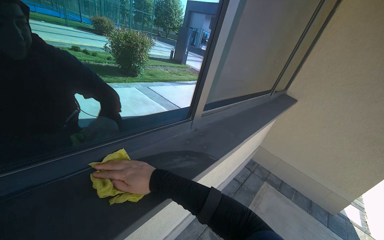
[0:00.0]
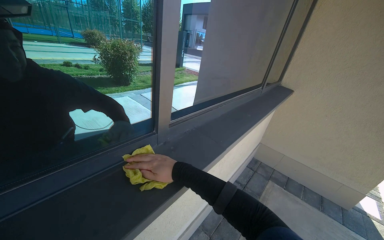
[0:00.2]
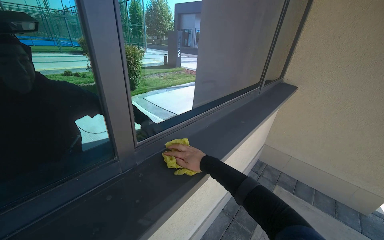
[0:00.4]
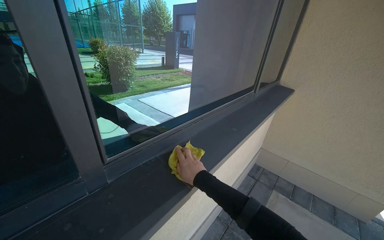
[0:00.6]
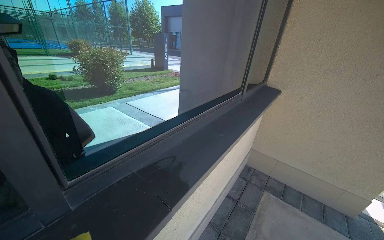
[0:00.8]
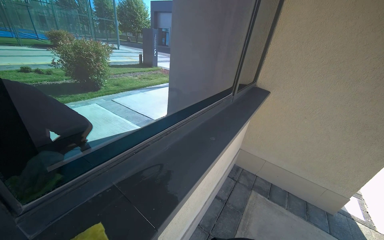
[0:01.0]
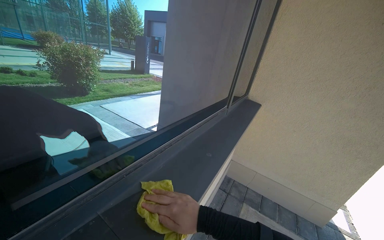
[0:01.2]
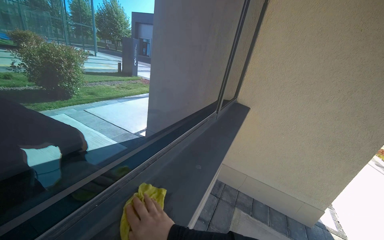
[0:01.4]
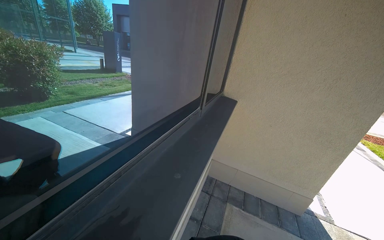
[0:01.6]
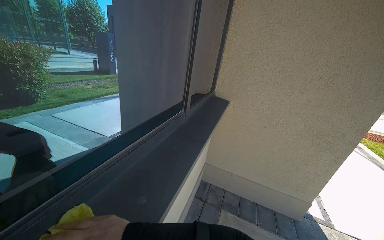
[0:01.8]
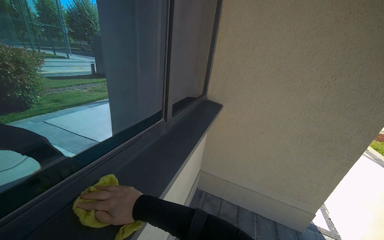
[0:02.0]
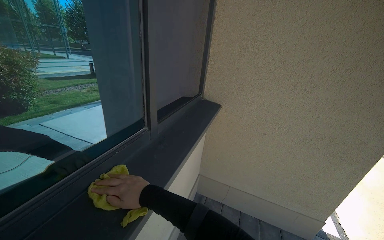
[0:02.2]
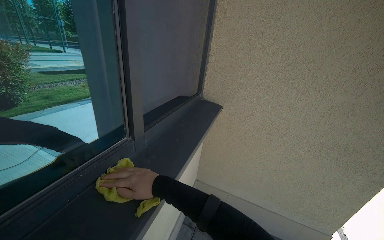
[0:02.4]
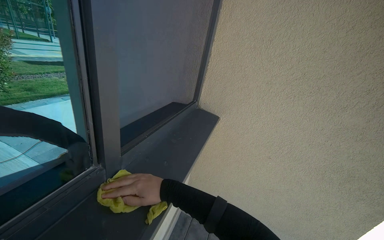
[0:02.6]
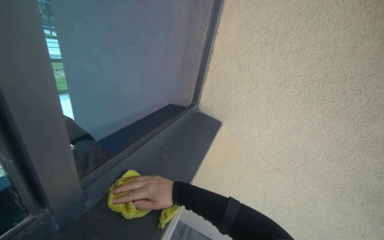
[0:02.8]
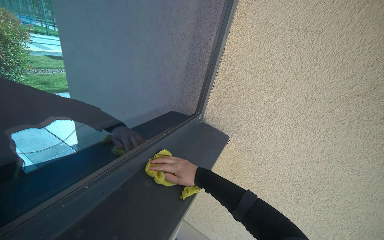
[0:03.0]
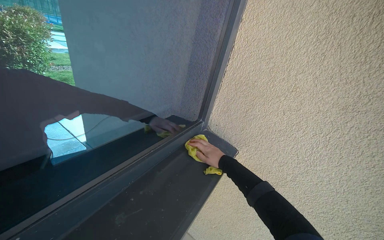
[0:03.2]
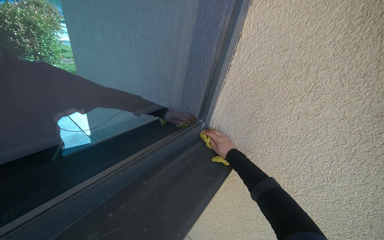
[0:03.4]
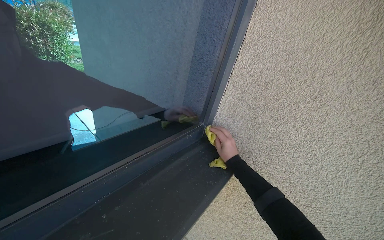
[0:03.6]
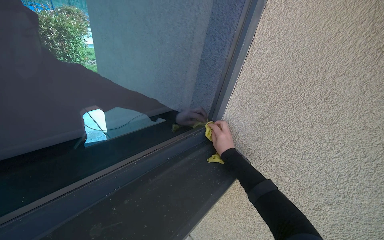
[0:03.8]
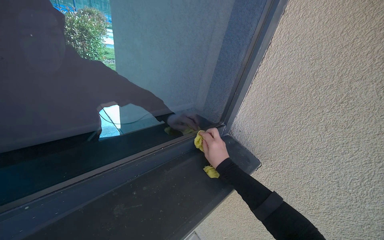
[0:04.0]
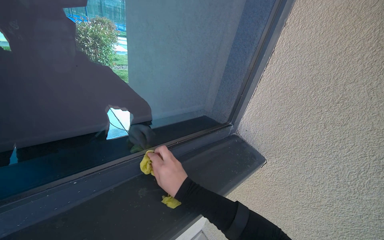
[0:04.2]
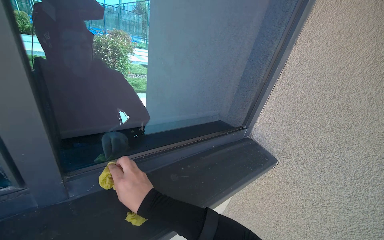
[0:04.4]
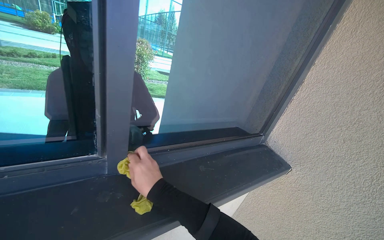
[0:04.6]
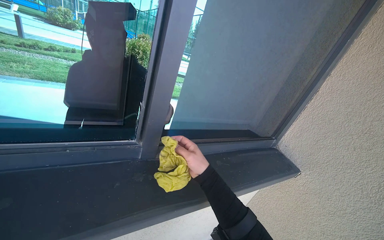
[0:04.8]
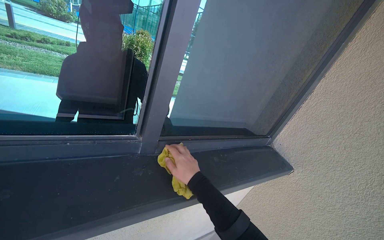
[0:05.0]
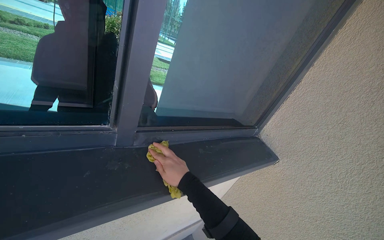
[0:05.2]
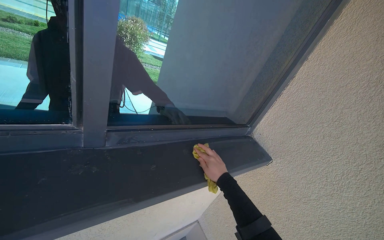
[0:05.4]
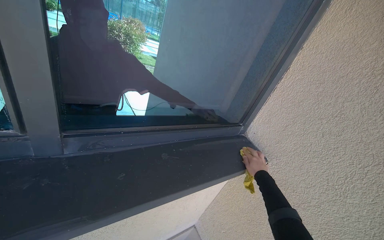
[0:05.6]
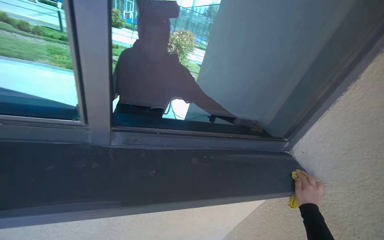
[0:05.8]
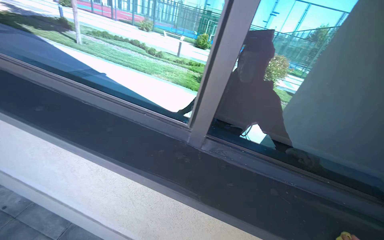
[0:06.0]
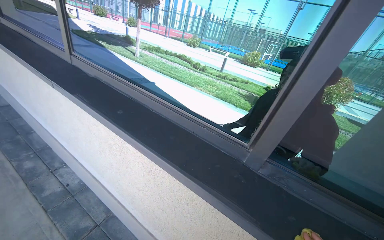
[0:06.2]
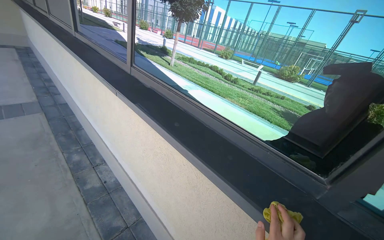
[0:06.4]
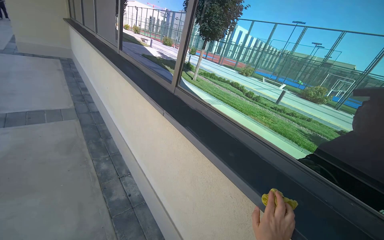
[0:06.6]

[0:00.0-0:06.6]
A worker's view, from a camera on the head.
Job: wiping surfaces.
The whole recording: Wiping window frame. The worker wipes the inside of the opened window frames with a yellow cloth.
0:00.0 to 0:01.6: The head travels about 80 cm. The head rotates roughly 20 degrees to the right.
0:01.6 to 0:03.2: The head travels some 1 m.
0:03.2 to 0:05.0: The head rotates roughly 30 degrees to the left. The right hand is displaced to the left and nearer to the camera by about 60 cm.
0:05.0 to 0:06.6: The head rotates roughly 75 degrees to the left. The camera pitches upward, by roughly 20 degrees.

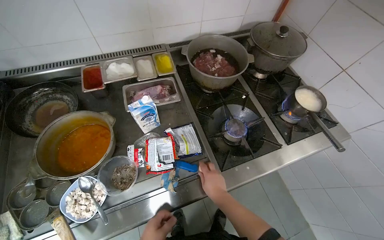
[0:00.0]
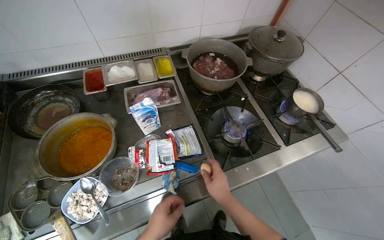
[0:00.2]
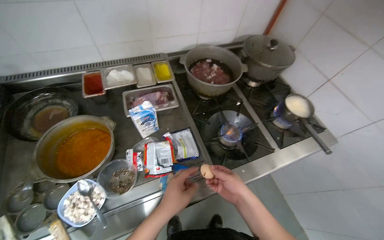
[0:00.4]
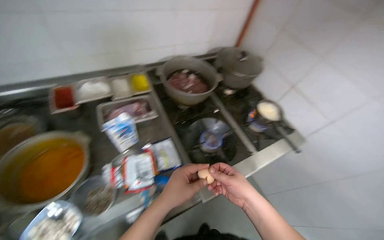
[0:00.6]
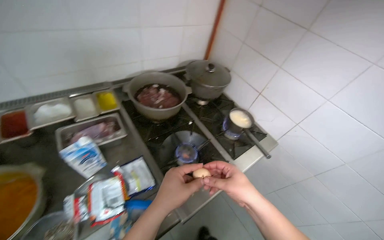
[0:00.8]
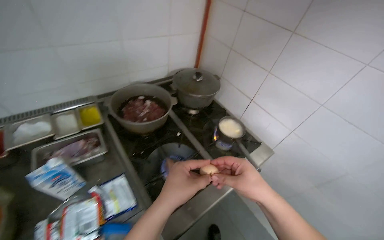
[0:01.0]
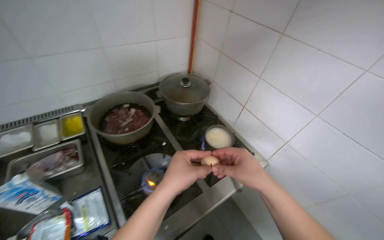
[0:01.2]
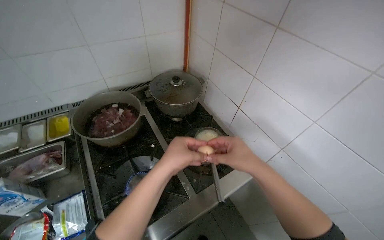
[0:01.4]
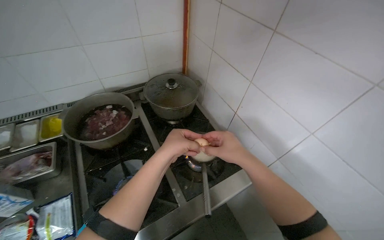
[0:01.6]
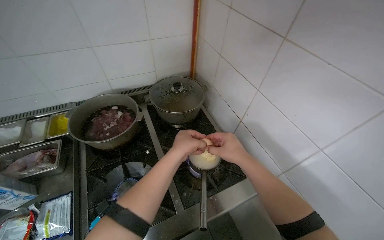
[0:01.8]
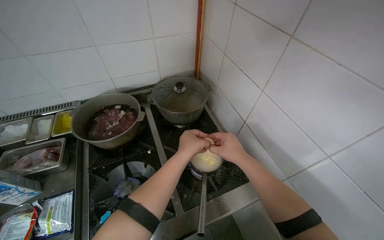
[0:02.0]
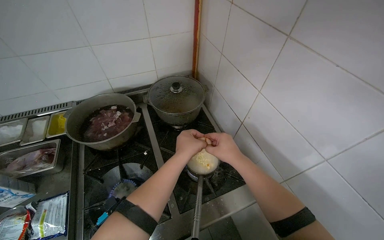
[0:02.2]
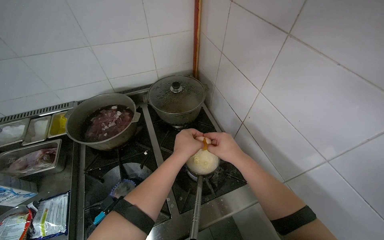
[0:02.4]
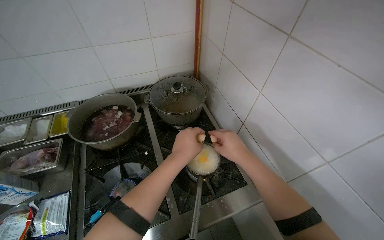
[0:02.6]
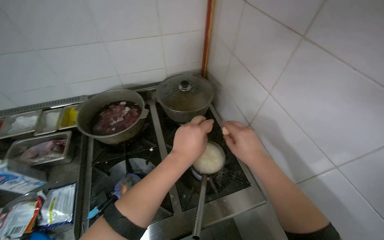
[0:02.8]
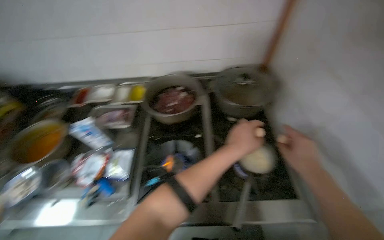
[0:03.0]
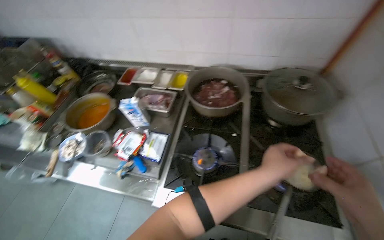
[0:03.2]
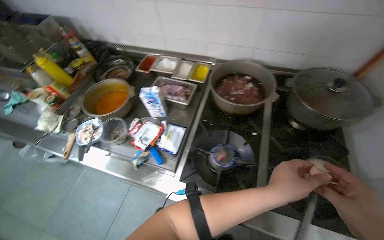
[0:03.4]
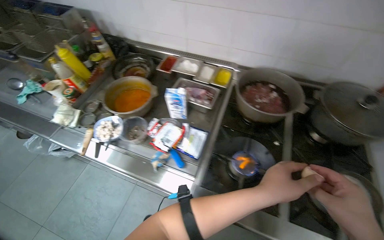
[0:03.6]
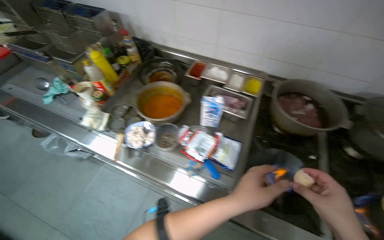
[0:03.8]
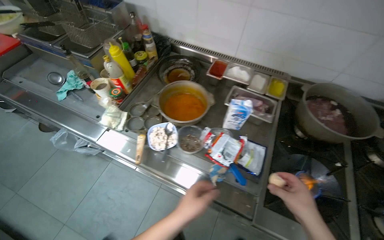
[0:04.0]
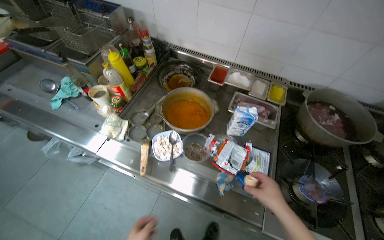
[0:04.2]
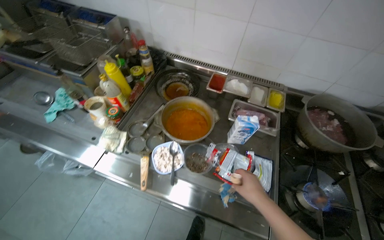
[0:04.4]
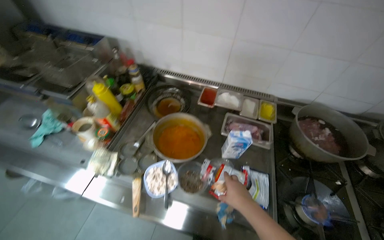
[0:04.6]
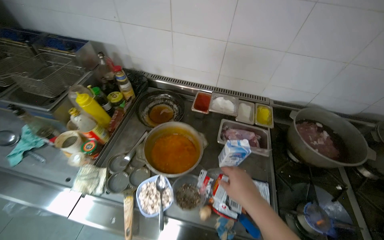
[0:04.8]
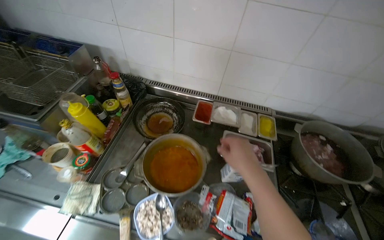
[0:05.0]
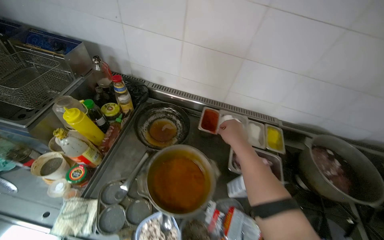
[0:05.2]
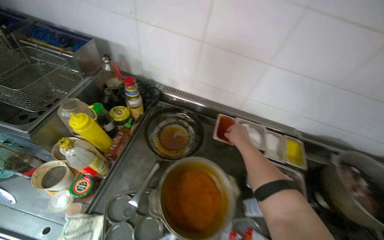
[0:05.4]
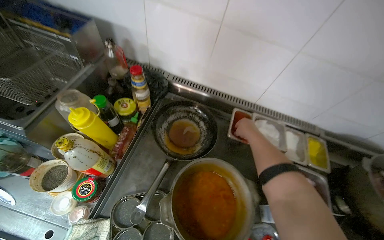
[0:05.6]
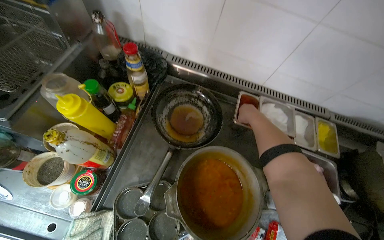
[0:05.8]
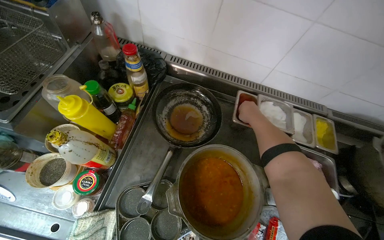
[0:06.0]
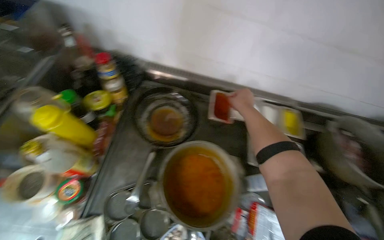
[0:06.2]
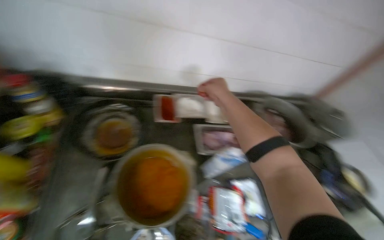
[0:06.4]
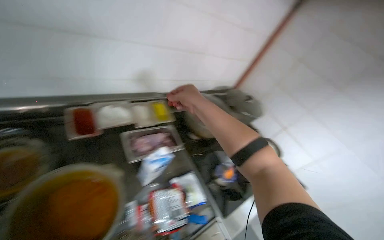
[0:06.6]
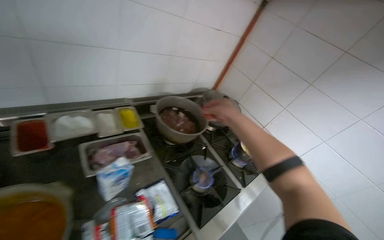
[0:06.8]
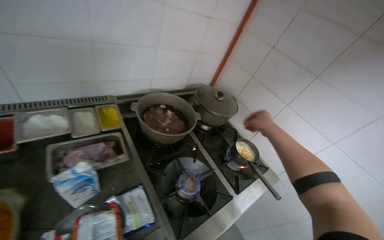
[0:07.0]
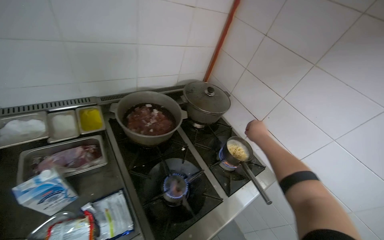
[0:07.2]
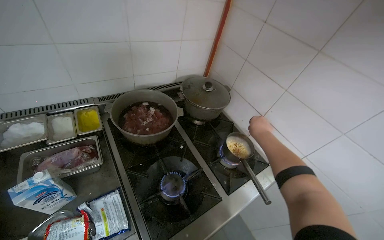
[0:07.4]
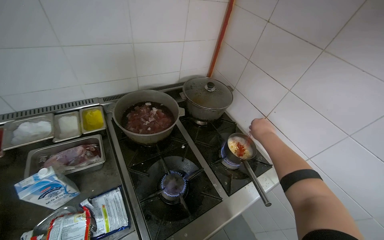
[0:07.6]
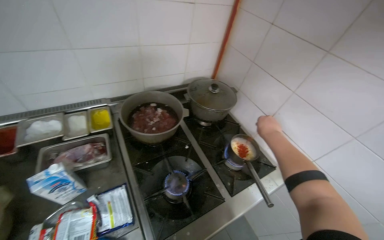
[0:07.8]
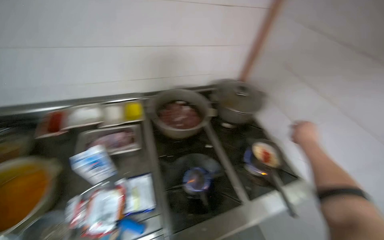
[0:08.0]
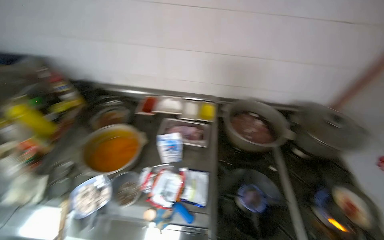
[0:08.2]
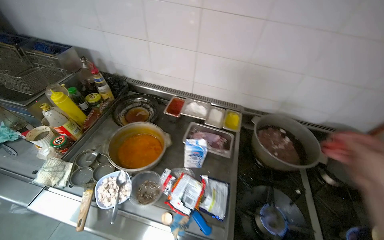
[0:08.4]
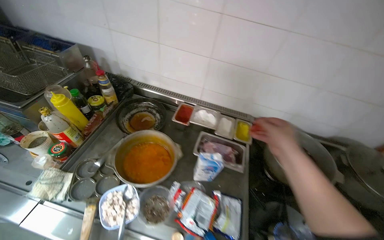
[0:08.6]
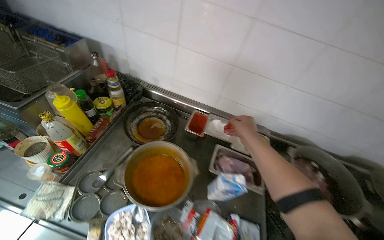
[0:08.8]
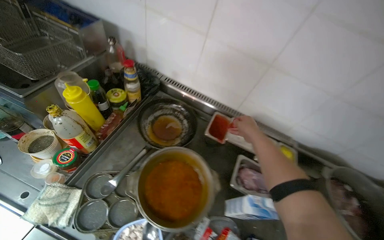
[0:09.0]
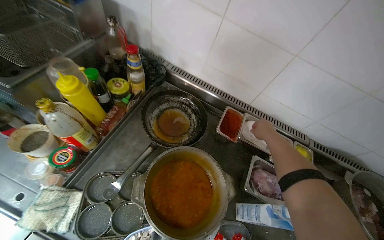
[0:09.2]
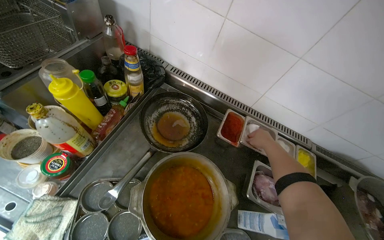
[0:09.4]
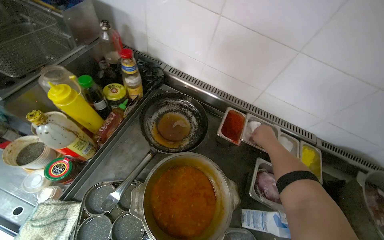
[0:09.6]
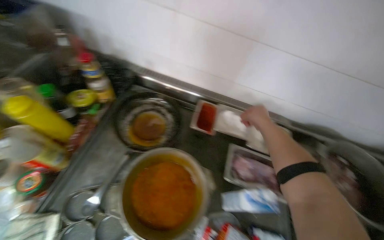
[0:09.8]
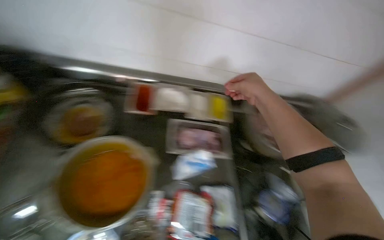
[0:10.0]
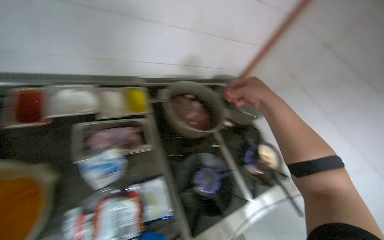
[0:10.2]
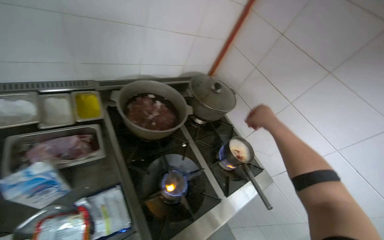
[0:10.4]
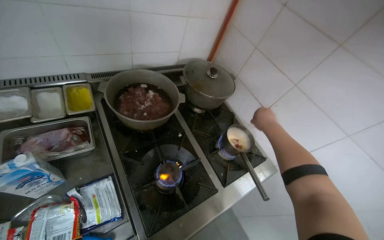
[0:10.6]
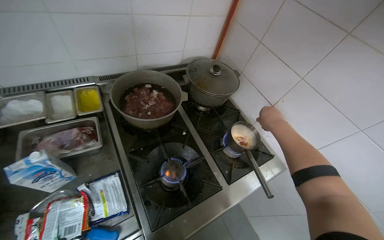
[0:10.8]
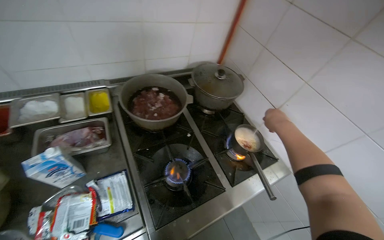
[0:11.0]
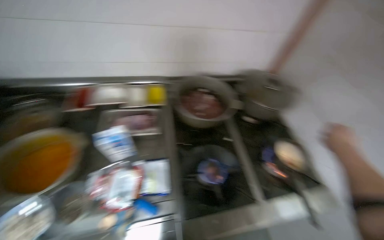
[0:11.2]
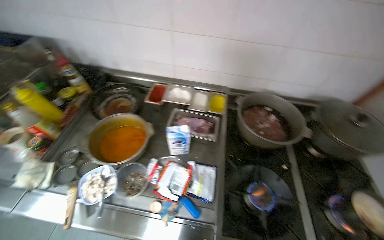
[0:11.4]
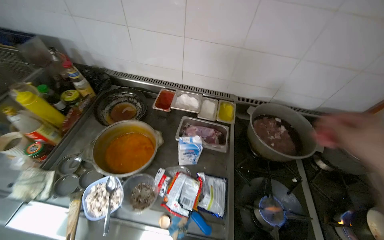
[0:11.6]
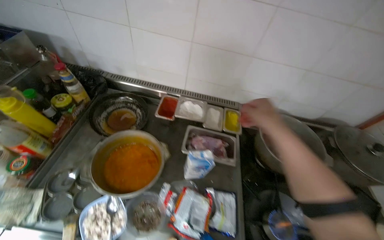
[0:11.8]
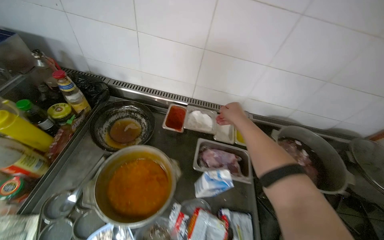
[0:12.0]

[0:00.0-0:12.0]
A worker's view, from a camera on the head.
Job: cooking food.
The whole recording: Adding ingredients to pot. The worker cracks eggs and adds various spices and sauces to a small pot on the stove.
0:00.0 to 0:01.6: The head travels to the right, some 50 cm.
0:01.6 to 0:03.0: The head rotates some 25 degrees to the left.
0:03.0 to 0:04.4: The wearer moves about 70 cm.
0:06.0 to 0:07.6: The camera travels some 80 cm. The head turns to the right by roughly 45 degrees.
0:07.6 to 0:09.0: The camera travels roughly 60 cm. The head rotates approximately 50 degrees to the left.
0:09.0 to 0:10.4: The head travels roughly 50 cm. The wearer looks approximately 50 degrees further to the right. The camera pitches downward, by approximately 15 degrees.
0:10.4 to 0:12.0: The wearer's head swings about 40 degrees to the left.
